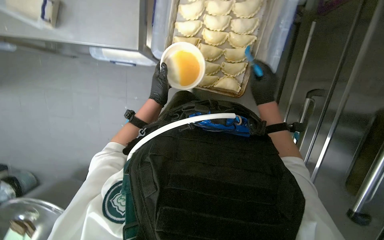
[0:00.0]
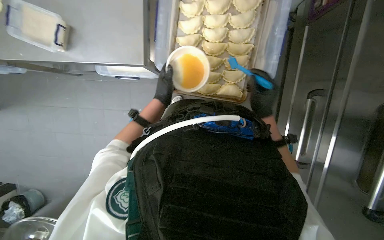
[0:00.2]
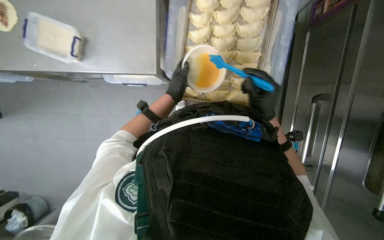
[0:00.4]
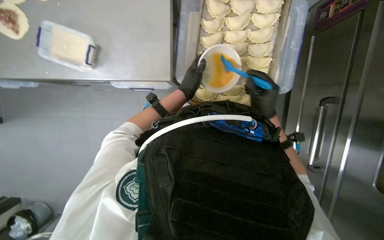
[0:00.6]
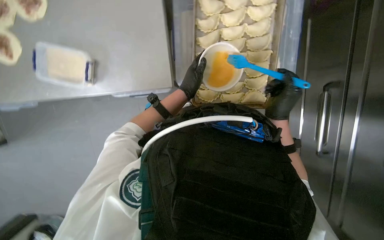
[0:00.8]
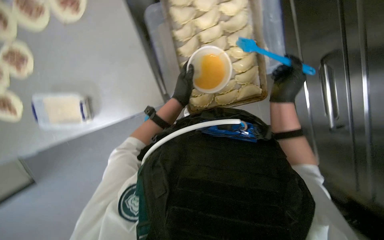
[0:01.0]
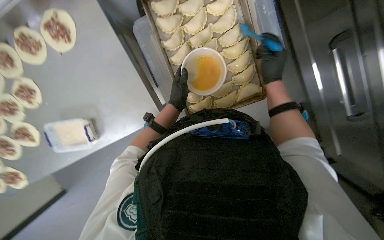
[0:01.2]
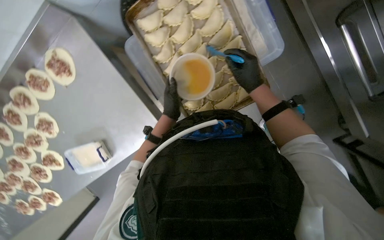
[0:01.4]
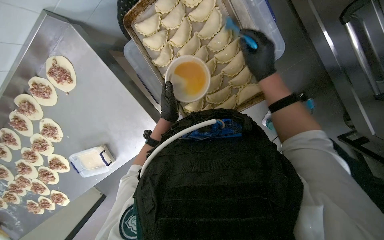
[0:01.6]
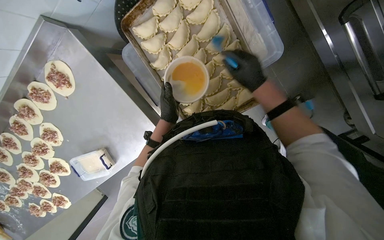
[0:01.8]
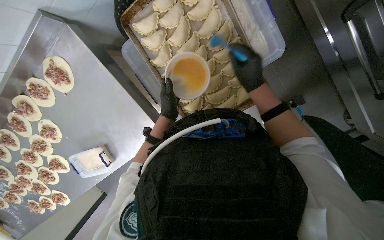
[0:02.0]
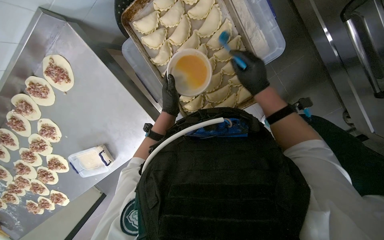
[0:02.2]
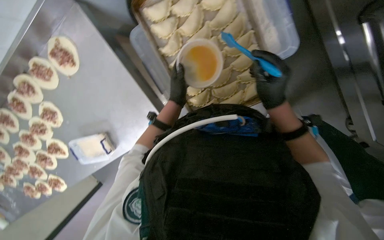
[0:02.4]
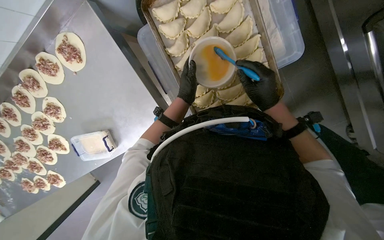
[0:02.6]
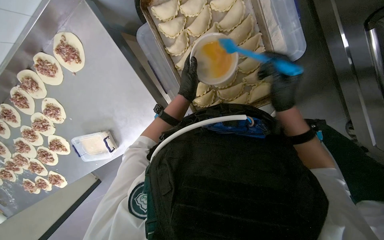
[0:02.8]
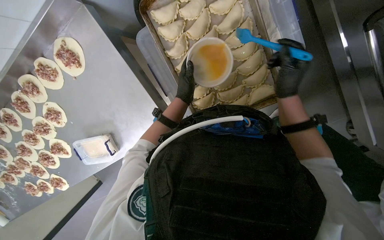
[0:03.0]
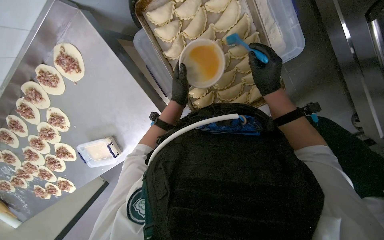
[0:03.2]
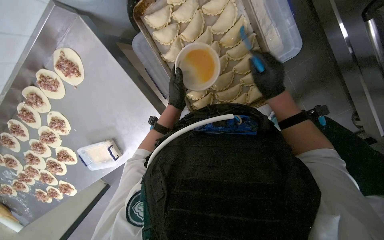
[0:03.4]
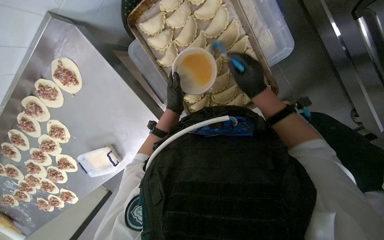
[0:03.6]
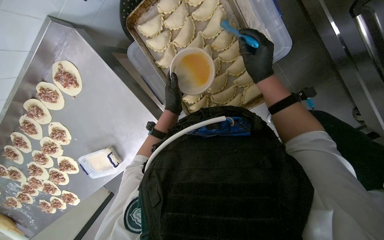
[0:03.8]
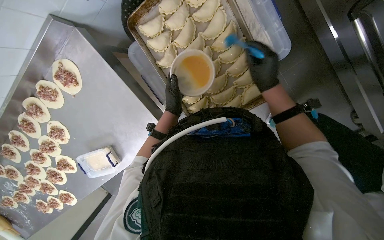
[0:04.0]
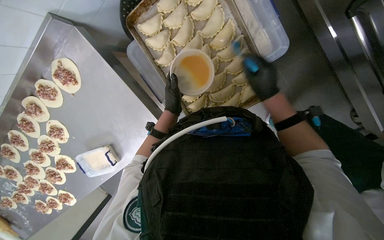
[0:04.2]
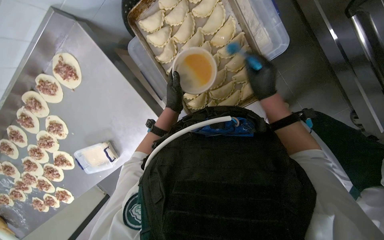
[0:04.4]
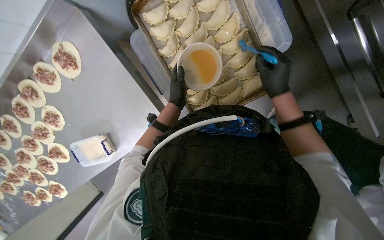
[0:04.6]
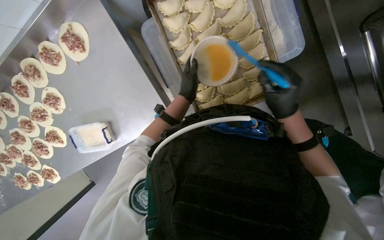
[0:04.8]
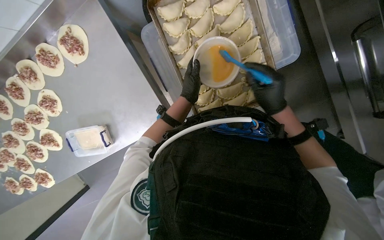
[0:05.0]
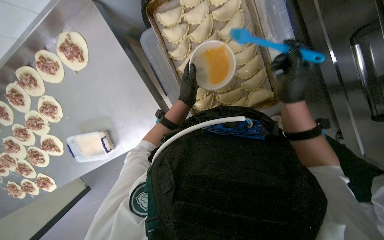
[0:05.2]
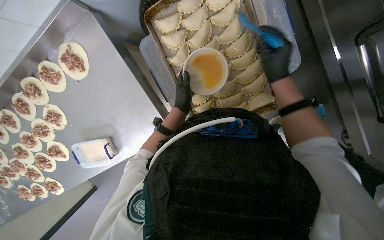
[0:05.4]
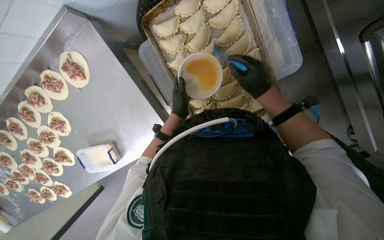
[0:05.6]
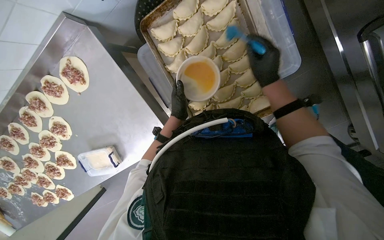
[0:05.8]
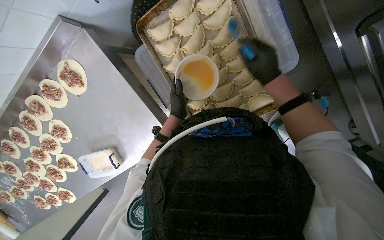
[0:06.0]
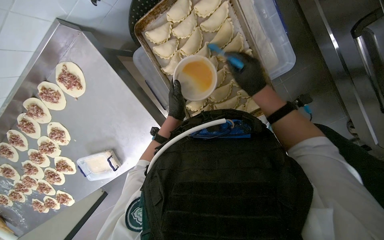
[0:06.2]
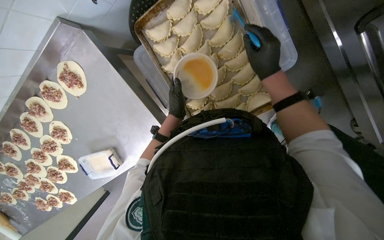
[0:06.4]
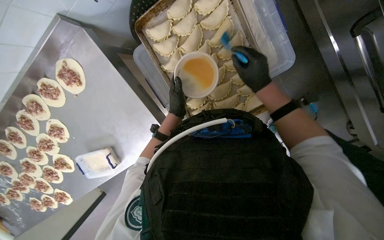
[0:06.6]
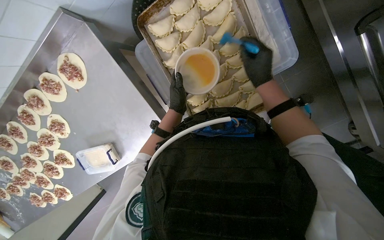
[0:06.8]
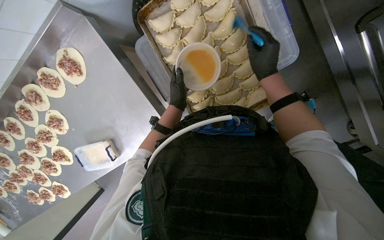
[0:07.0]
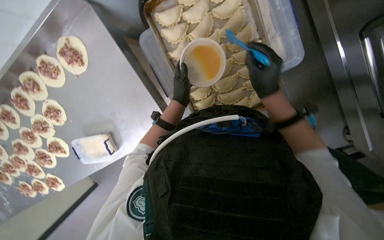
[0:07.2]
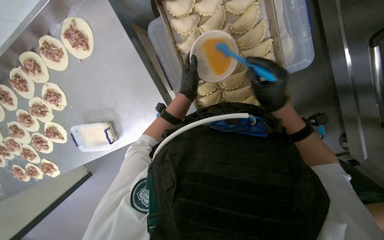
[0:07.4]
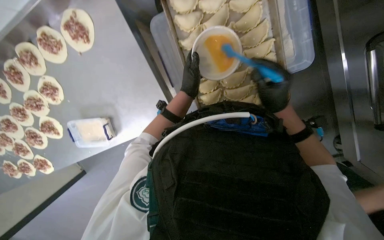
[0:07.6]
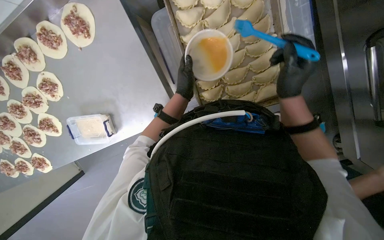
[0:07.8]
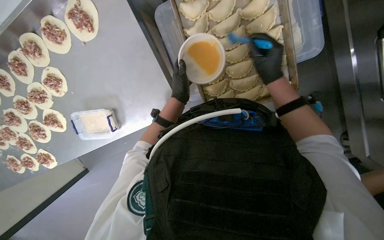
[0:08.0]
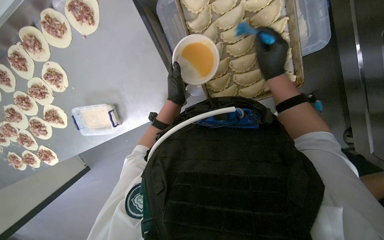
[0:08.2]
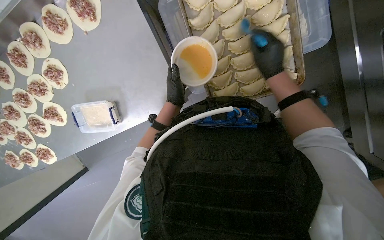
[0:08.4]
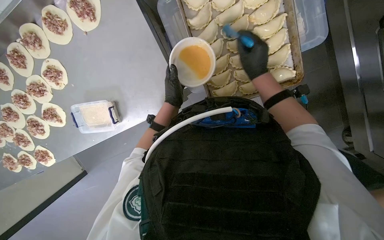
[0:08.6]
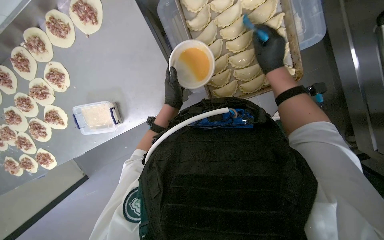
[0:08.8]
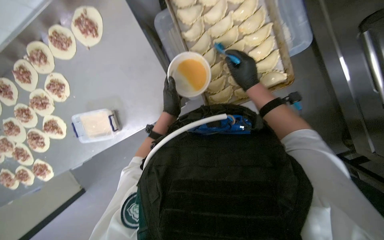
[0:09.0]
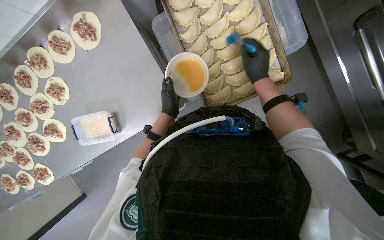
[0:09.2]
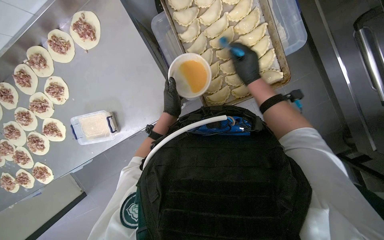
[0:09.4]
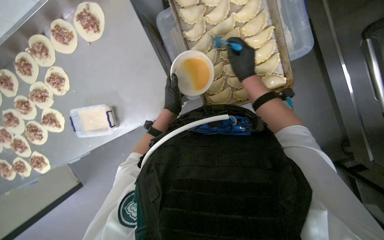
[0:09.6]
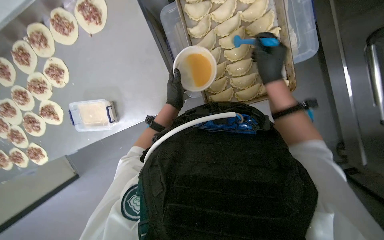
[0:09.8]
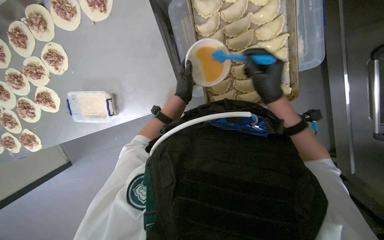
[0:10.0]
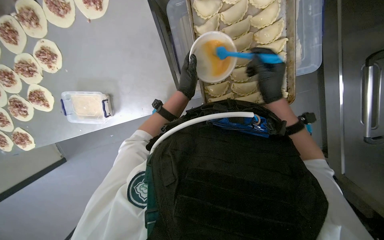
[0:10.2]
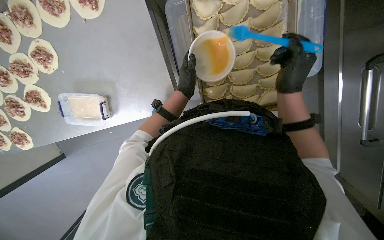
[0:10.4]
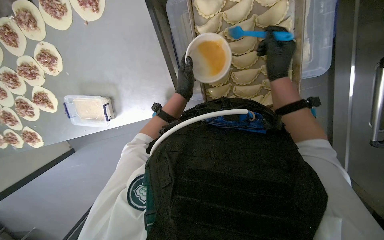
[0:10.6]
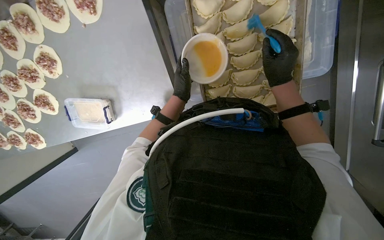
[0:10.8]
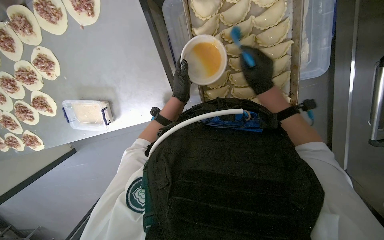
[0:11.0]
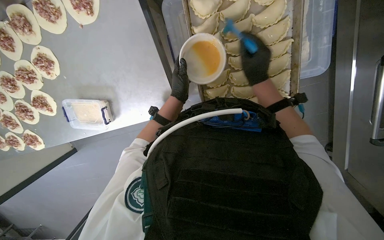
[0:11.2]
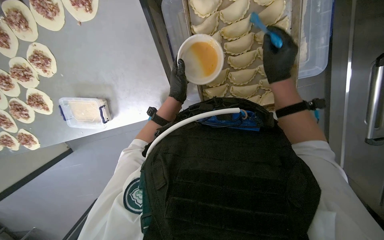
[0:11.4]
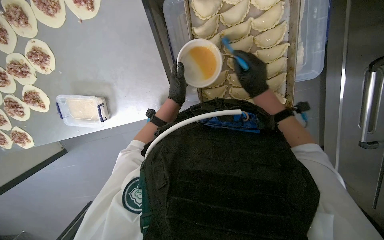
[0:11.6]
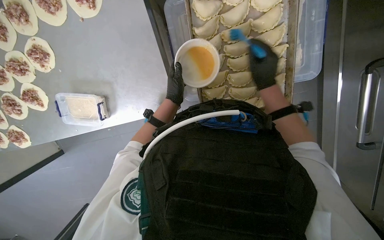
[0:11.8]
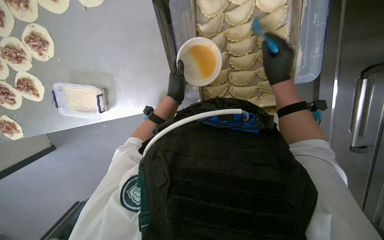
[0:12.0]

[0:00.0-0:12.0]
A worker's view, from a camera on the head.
Job: preparing food.
The whole recording: Brushing dumplings with egg wash. The worker brushes egg wash onto the dumplings on a baking sheet.
0.0 to 1.6 s: The view pans to the left by some 15 degrees. Everything in view rotates approximately 45 degrees counterclockwise.
3.0 to 4.4 s: The hands work in one place, with small movements.
4.4 to 6.0 s: The right hand heads up the picture, covering roughly 15 cm.
6.0 to 7.6 s: The right hand moves down the picture, roughly 15 cm.
7.6 to 9.0 s: The right hand travels farther from the camera by roughly 10 cm. The left hand is displaced down the picture and to the left by approximately 15 cm.
9.0 to 10.4 s: The right hand goes about 10 cm nearer to the camera. The left hand travels up the picture by some 10 cm.

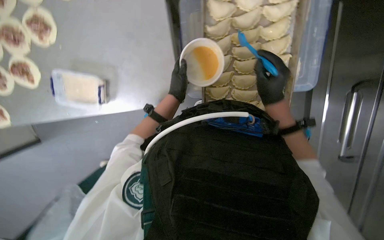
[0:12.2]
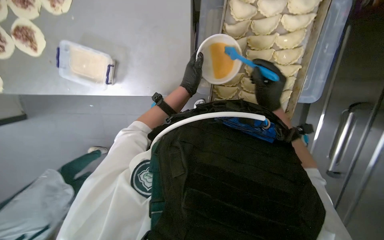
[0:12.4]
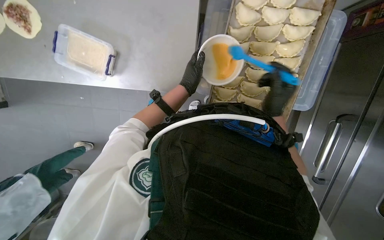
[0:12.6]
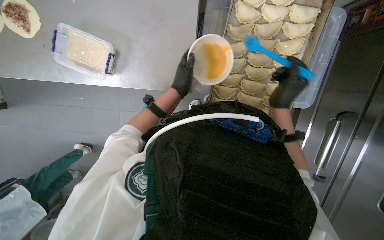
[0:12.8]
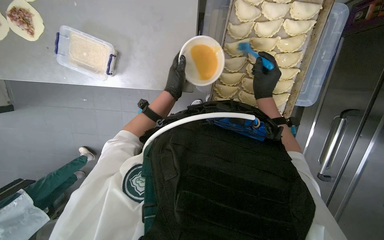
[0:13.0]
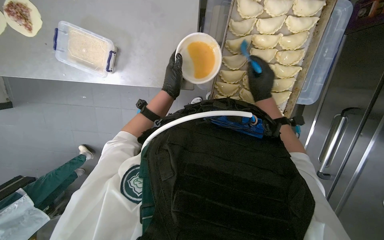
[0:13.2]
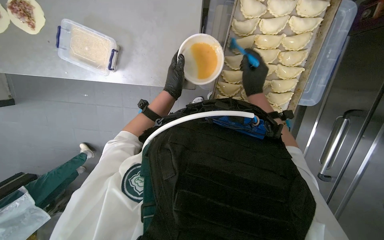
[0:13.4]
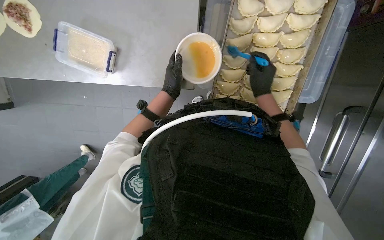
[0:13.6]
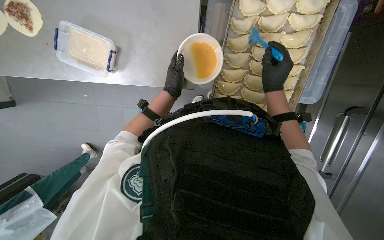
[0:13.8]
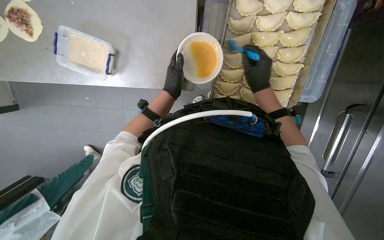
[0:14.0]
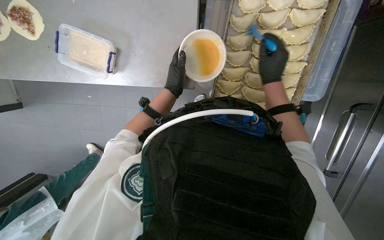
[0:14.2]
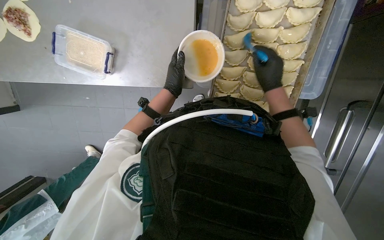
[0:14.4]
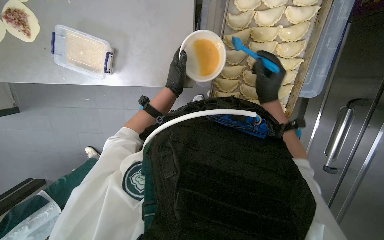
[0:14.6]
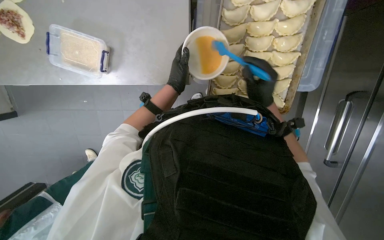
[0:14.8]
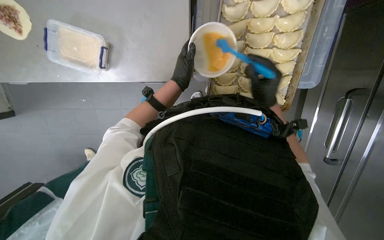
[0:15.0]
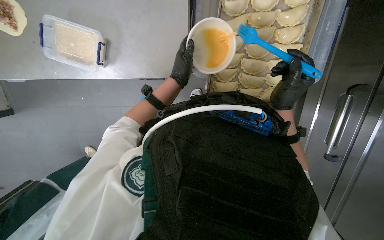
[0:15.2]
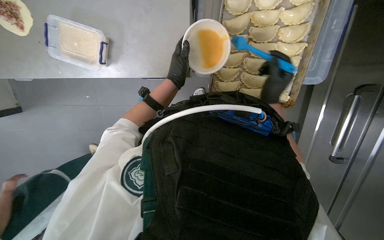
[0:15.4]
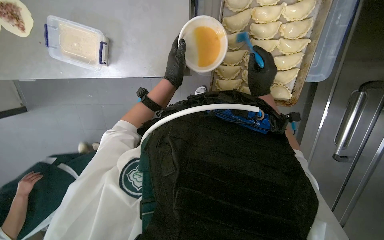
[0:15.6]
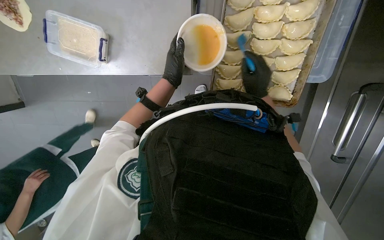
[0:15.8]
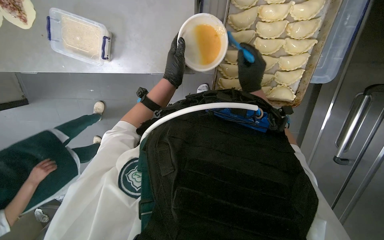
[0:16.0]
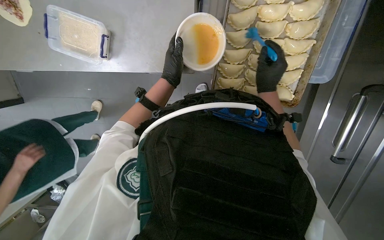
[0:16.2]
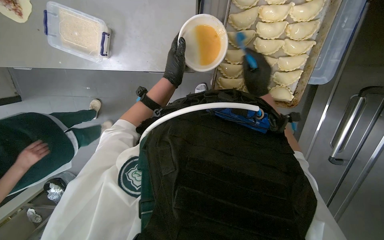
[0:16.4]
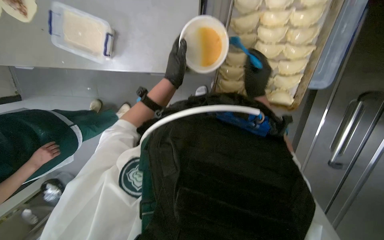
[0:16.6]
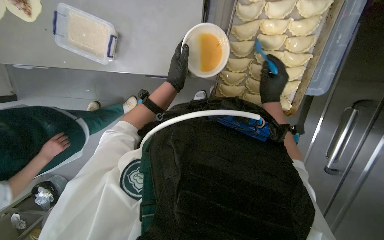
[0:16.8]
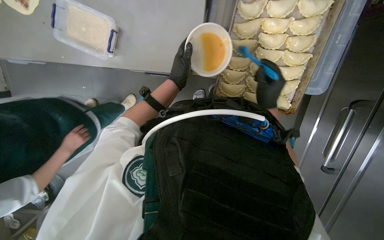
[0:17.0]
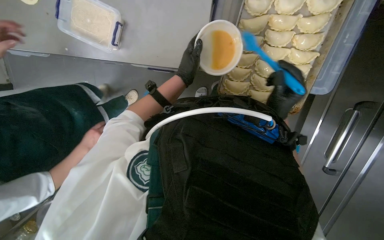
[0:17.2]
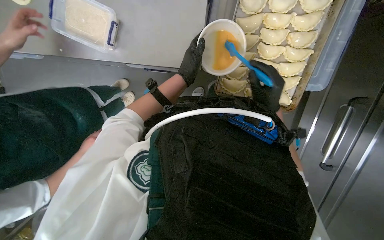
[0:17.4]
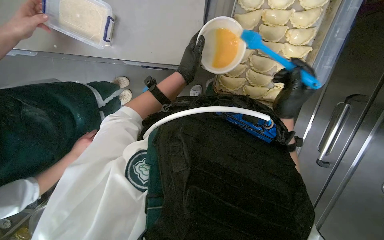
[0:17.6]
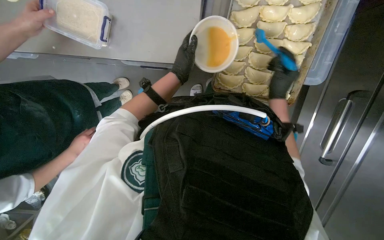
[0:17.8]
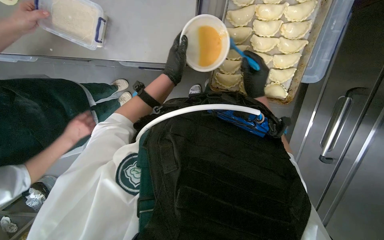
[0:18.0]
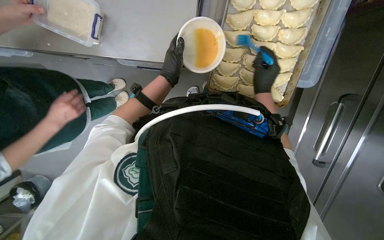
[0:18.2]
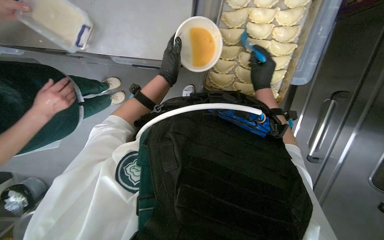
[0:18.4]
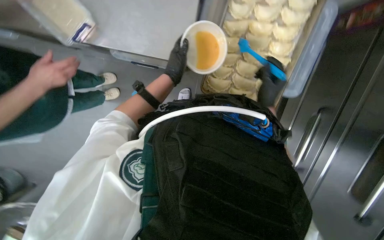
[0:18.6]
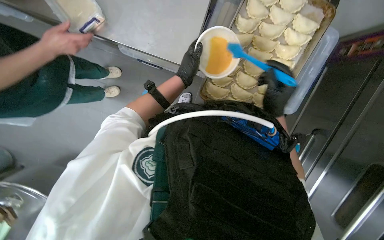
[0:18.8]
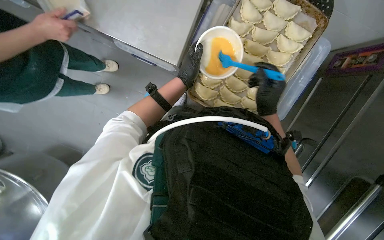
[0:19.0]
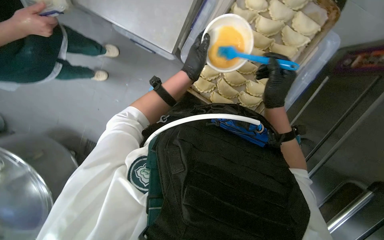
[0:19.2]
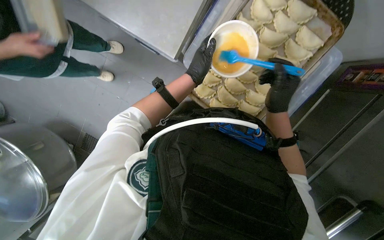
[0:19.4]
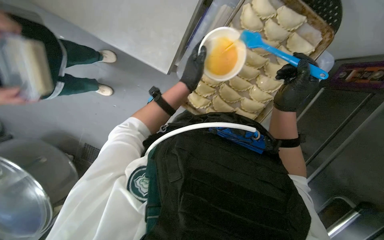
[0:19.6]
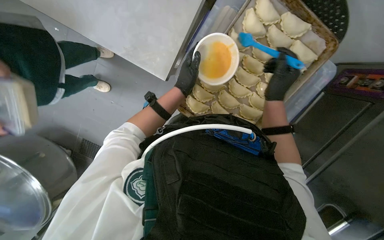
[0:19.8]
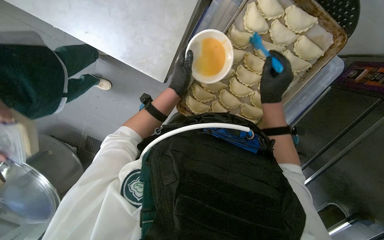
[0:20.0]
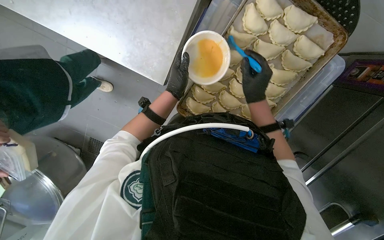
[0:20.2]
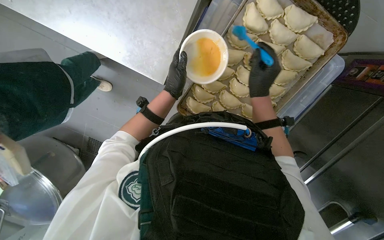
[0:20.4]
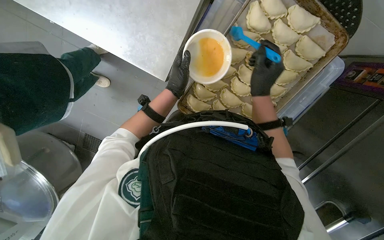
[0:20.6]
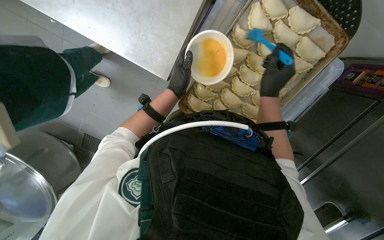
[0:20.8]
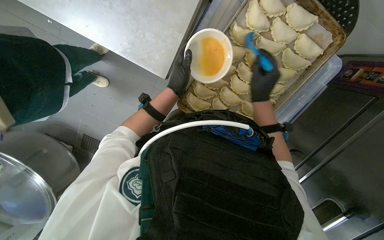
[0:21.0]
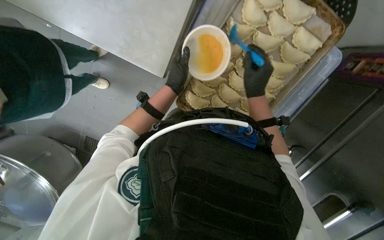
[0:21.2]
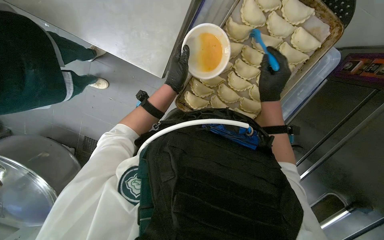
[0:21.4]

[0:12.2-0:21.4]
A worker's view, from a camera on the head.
Job: preparing food.
The whole recording: Brushing dumplings with egg wash. The worker brushes egg wash onto the dumplings on a baking sheet.
13.8 to 15.2 s: The right hand heads down the picture, covering approximately 10 cm.
16.8 to 18.4 s: The hands make small movements and keep their place.
18.4 to 19.8 s: The right hand is displaced nearer to the camera by approximately 15 cm.
19.8 to 21.4 s: The hands make small movements and keep their place.
